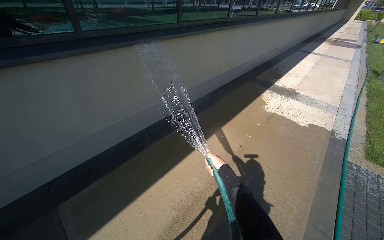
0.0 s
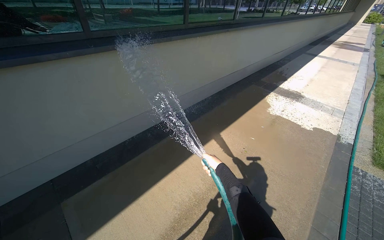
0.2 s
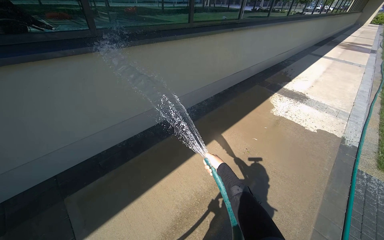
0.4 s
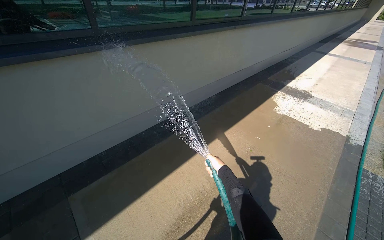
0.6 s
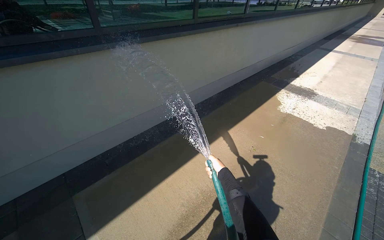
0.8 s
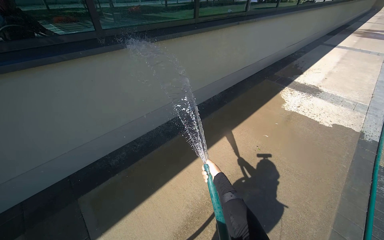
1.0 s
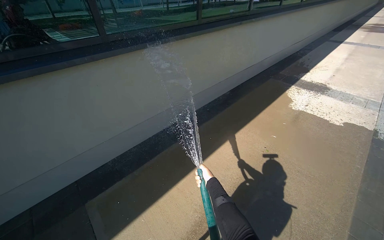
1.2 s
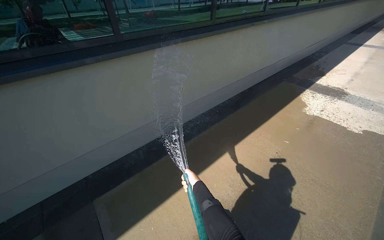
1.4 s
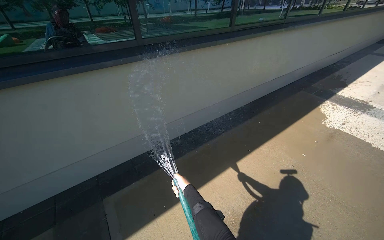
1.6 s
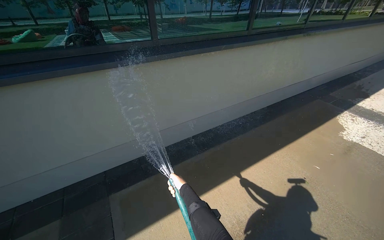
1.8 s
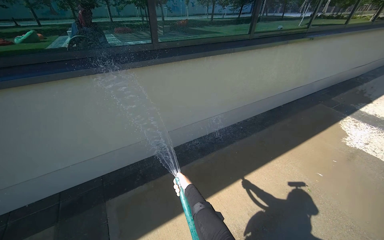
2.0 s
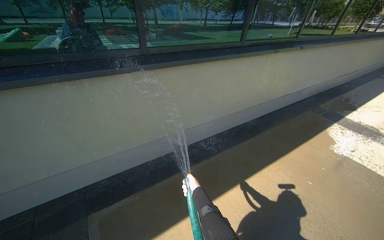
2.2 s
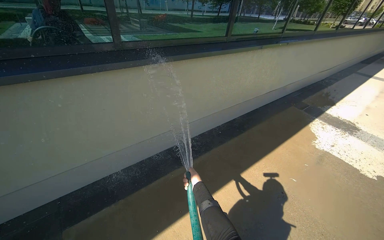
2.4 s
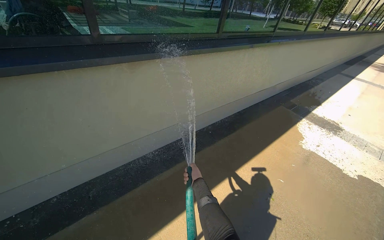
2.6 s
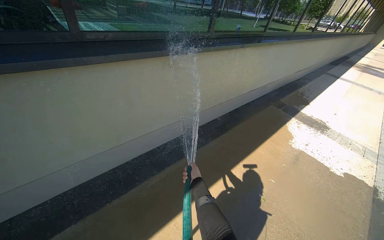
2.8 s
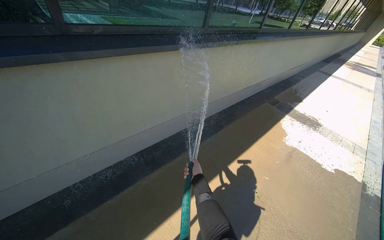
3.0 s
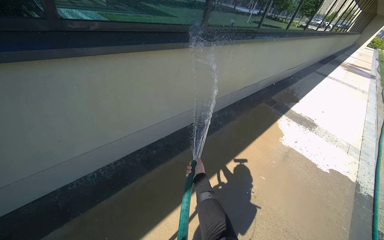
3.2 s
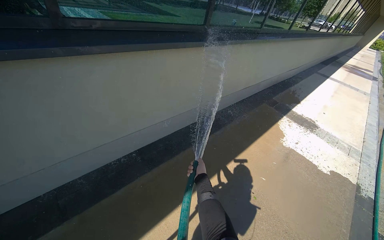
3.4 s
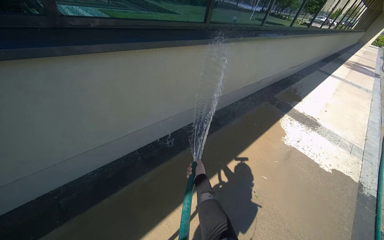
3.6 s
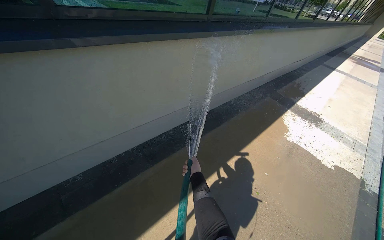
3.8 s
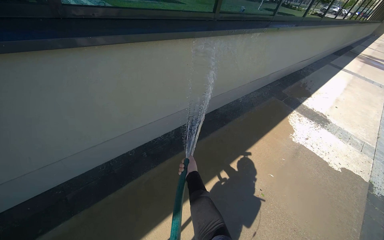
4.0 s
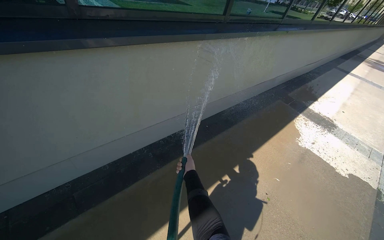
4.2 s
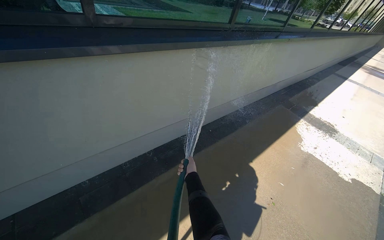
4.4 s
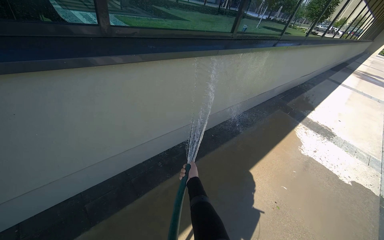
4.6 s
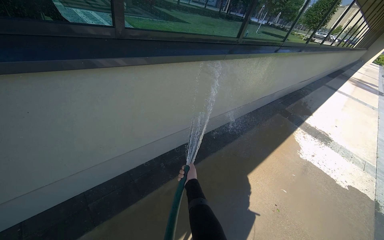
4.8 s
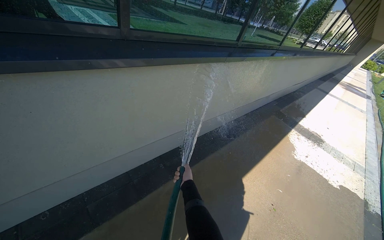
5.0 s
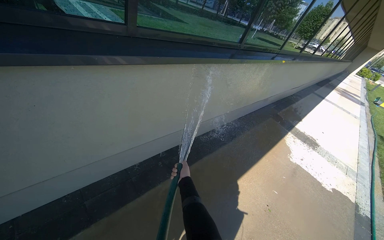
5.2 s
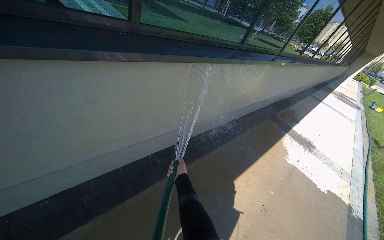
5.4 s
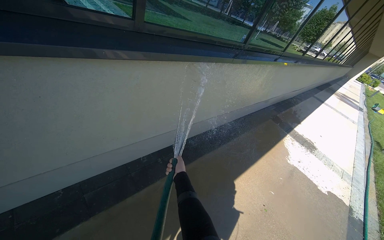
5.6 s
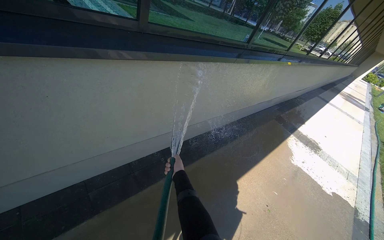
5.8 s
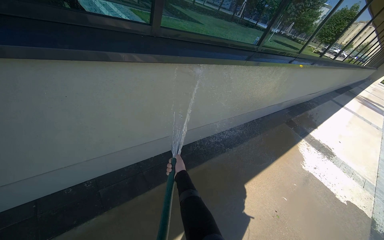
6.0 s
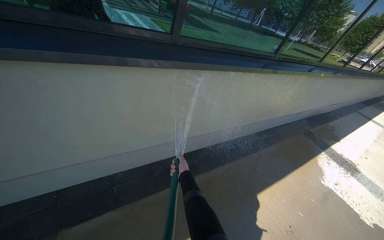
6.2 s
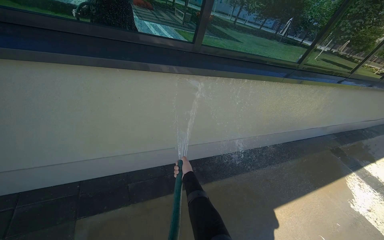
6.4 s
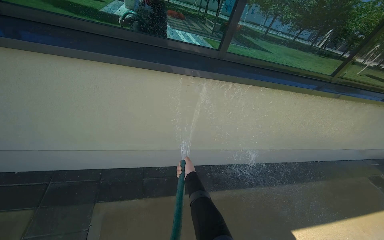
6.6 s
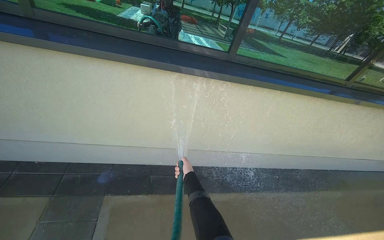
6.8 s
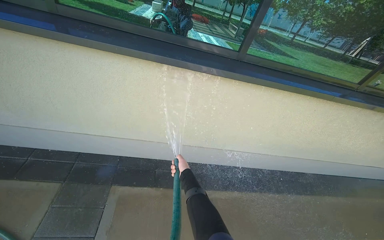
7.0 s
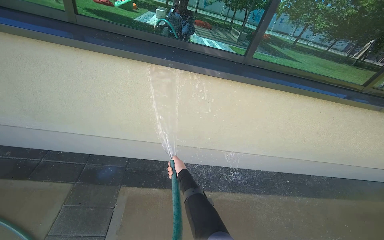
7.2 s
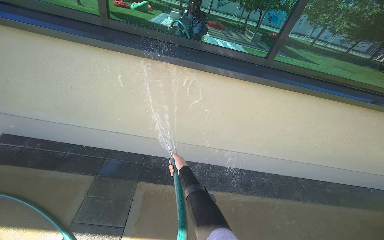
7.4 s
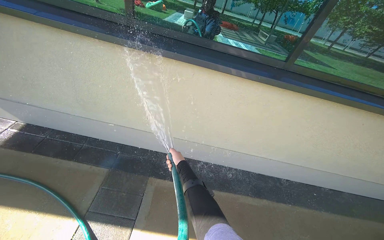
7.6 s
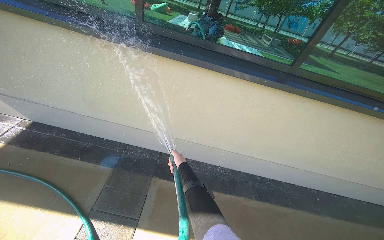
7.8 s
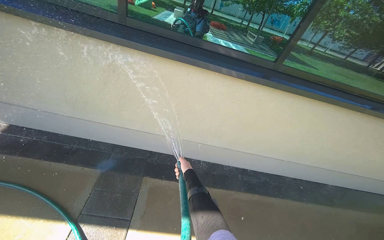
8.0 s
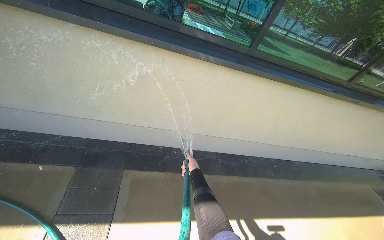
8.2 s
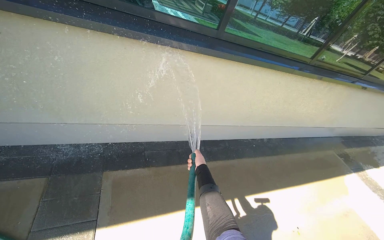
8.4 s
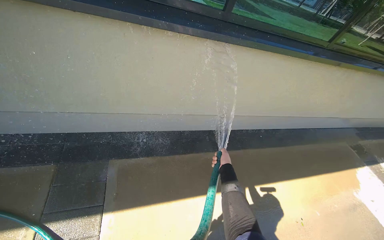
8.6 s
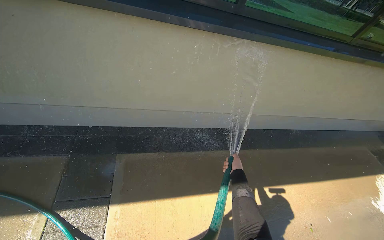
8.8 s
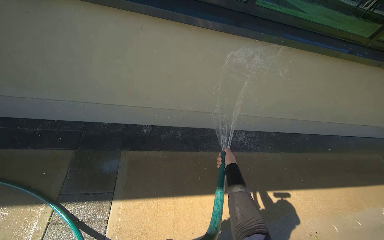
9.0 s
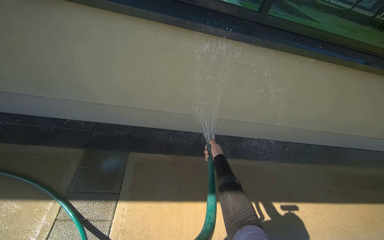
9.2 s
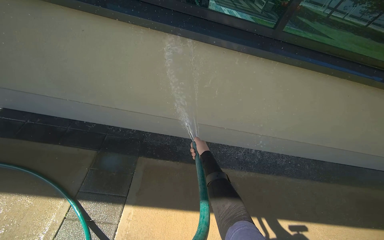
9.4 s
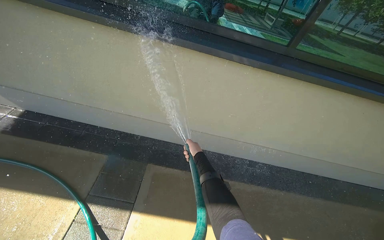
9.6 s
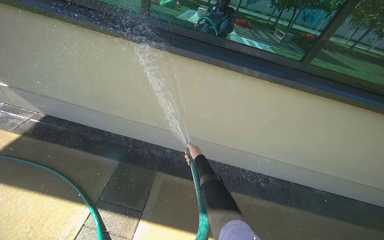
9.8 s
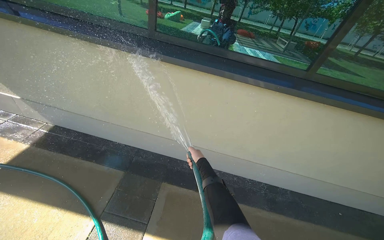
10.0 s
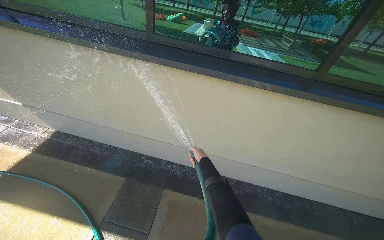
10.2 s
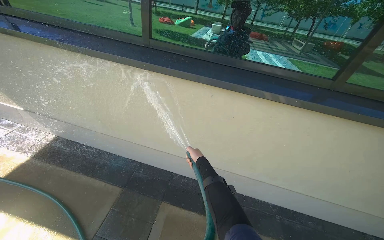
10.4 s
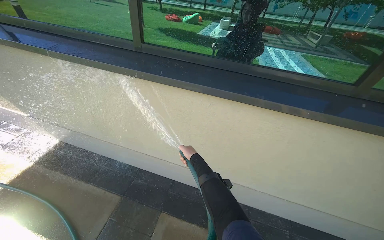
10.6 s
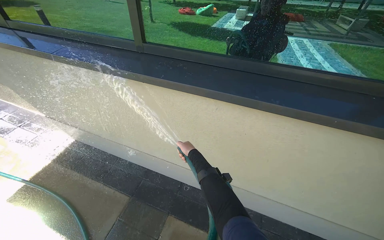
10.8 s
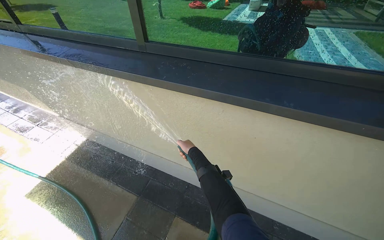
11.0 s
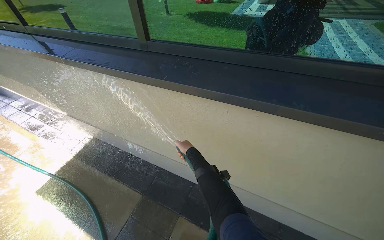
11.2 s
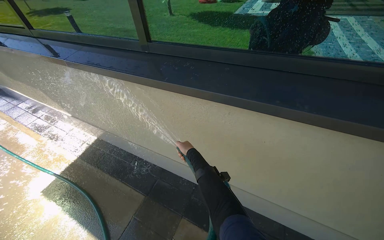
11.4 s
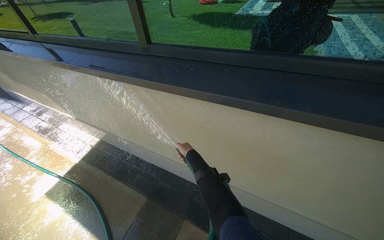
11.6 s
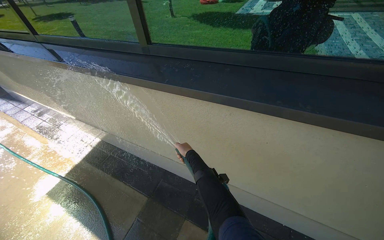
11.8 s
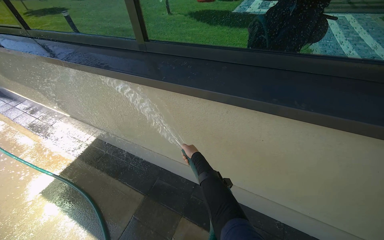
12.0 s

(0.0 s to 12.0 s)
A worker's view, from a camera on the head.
Job: cleaning windows.
The whole recording: Rinsing building windows. The worker rinses the building windows with a hose.
0.0 s - 1.6 s: The right hand moves to the left, approximately 40 cm.
1.6 s - 3.0 s: The camera is carried approximately 50 cm.
6.0 s - 7.6 s: The wearer looks some 40 degrees further to the left.
7.6 s - 9.0 s: The view tips downward by roughly 15 degrees. The right hand heads to the right, covering approximately 40 cm.
9.0 s - 10.4 s: The wearer looks approximately 20 degrees further to the left. The view tips upward by roughly 15 degrees. The right hand shifts approximately 35 cm to the left.
10.4 s - 12.0 s: The camera sweeps to the left, by approximately 15 degrees.

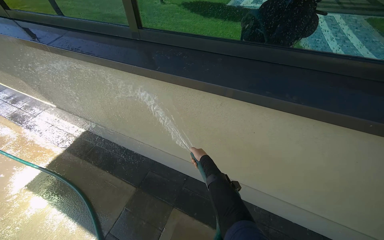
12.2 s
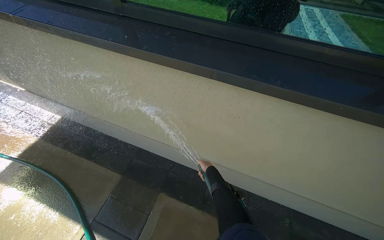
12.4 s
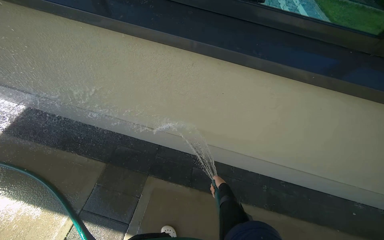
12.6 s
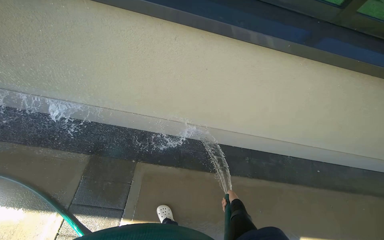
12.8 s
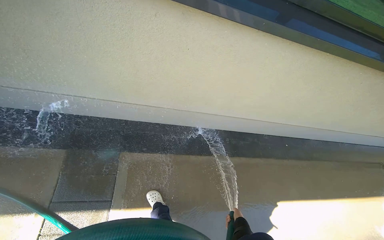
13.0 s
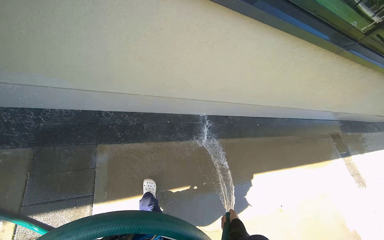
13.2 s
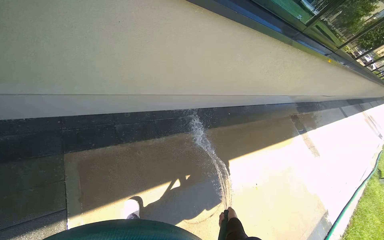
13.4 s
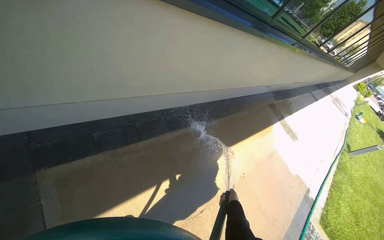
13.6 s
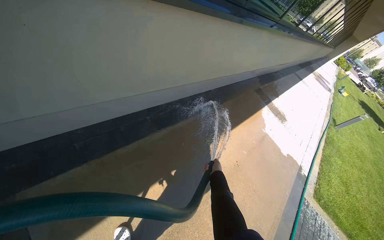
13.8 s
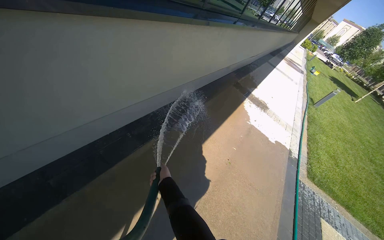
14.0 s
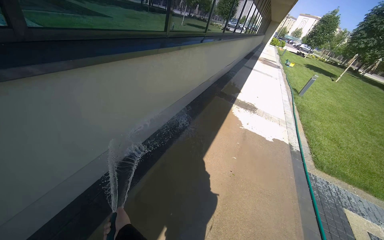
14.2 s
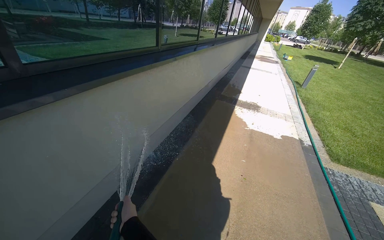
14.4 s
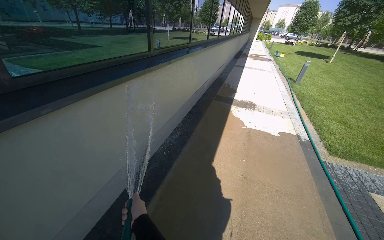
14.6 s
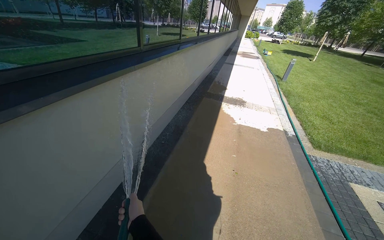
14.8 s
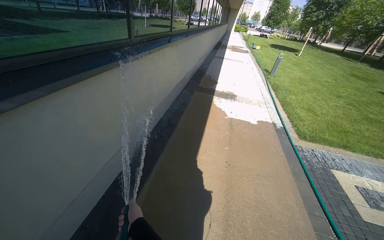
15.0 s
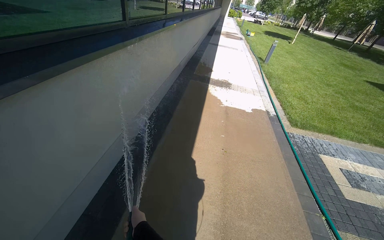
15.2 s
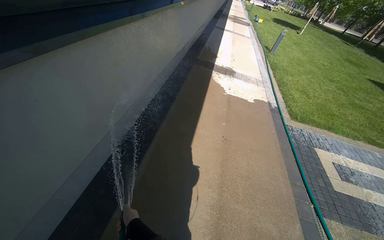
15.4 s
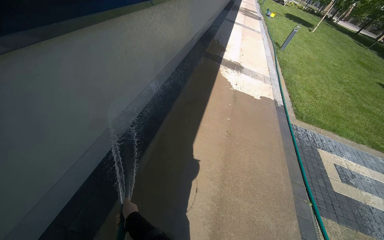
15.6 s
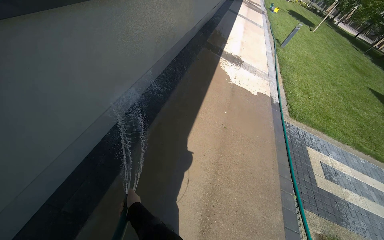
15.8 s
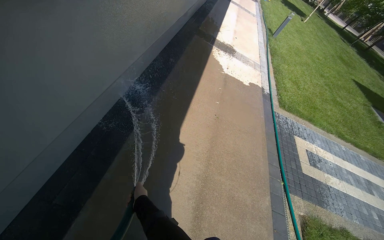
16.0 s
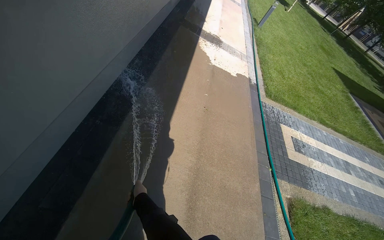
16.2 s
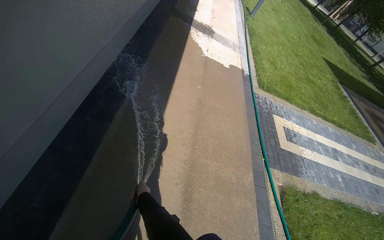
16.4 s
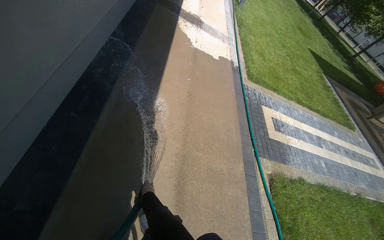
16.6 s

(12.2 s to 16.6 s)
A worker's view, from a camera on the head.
Job: cleaning windows.
The whole recording: Rinsing building windows. The worker rinses the building windows with a hose.
12.2 s - 13.6 s: The head turns to the right by roughly 60 degrees. The view tips downward by approximately 25 degrees.
13.6 s - 15.2 s: The head turns to the right by roughly 50 degrees.
15.2 s - 16.6 s: The wearer looks roughly 20 degrees further downward.

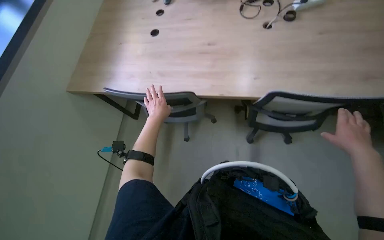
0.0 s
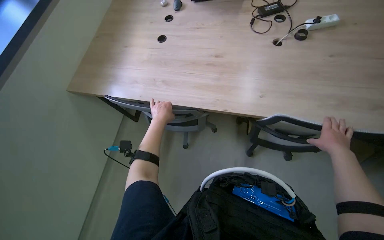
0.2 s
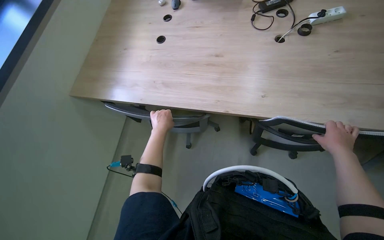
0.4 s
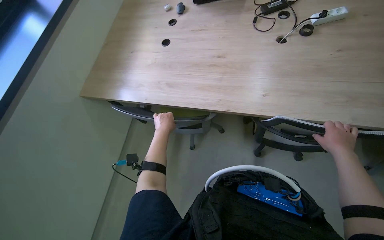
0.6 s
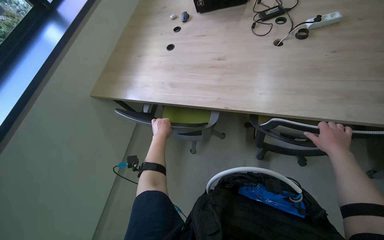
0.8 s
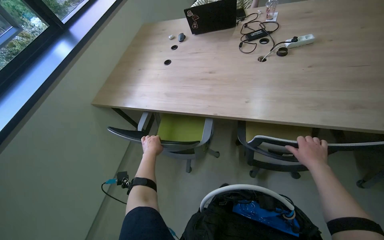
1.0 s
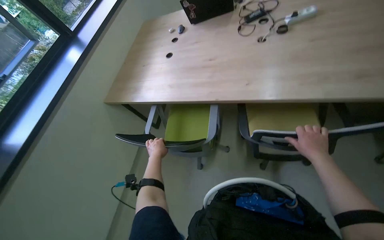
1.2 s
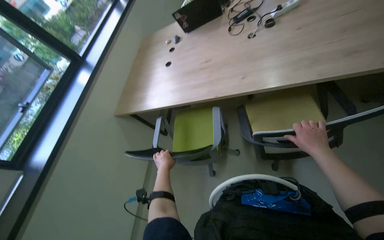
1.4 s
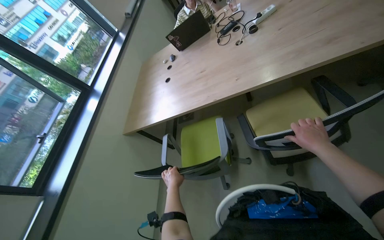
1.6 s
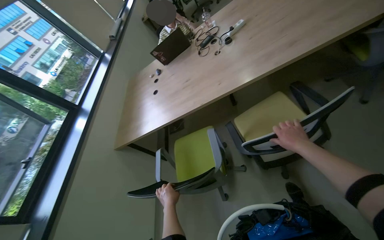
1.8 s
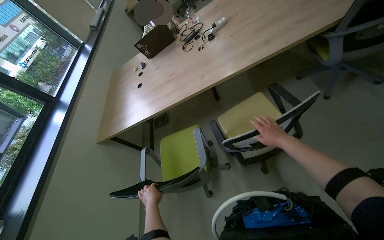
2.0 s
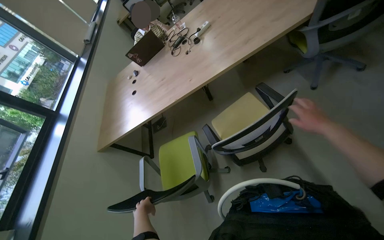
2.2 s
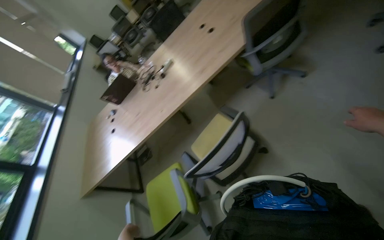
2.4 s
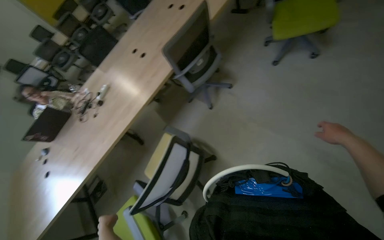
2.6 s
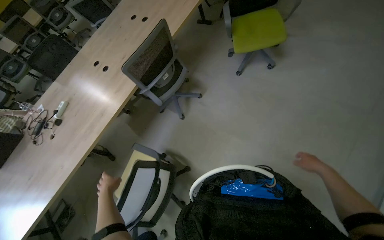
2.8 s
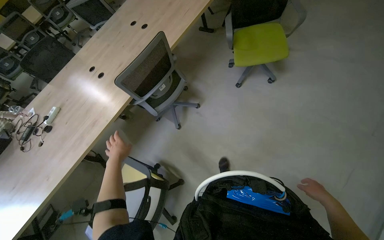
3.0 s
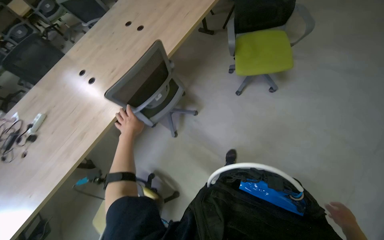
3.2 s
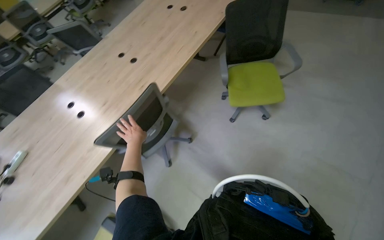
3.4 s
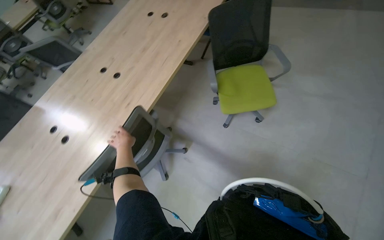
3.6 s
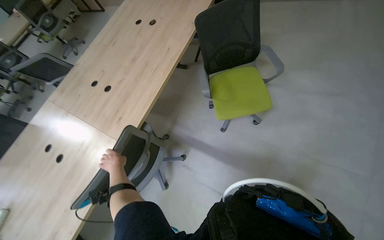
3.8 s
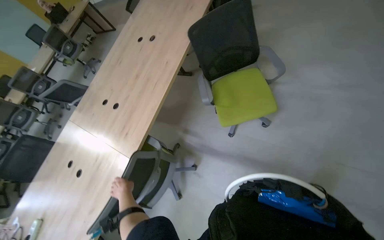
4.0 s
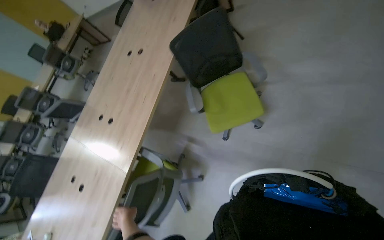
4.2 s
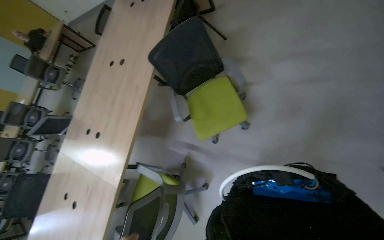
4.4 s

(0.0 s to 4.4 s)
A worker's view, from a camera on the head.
Job: organizing items.
The whole recording: Organizing chairs in conference room. The worker pushes chairs under the table in the conference room.
1.4 s - 3.0 s: The wearer moves some 70 cm. The wearer's head swings about 55 degrees to the right. The camera pitches upward, by about 25 degrees.
3.0 s - 4.4 s: The camera travels some 80 cm.
